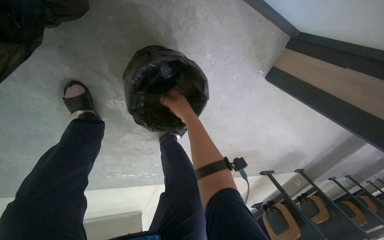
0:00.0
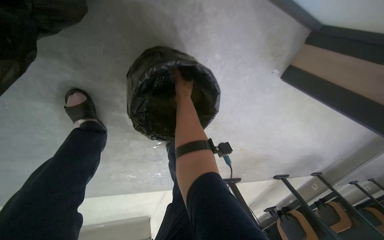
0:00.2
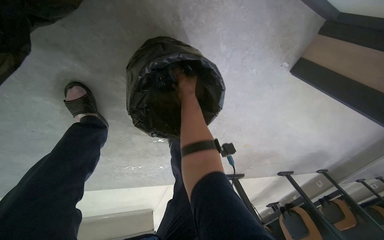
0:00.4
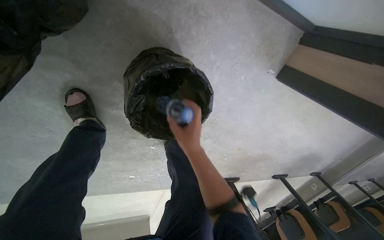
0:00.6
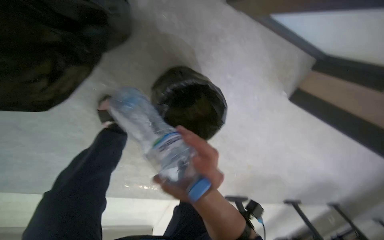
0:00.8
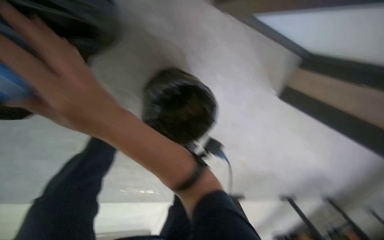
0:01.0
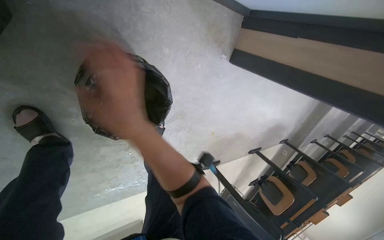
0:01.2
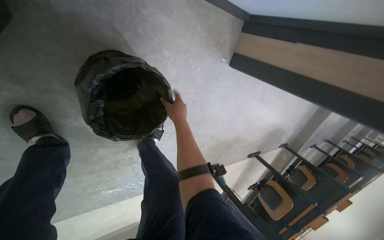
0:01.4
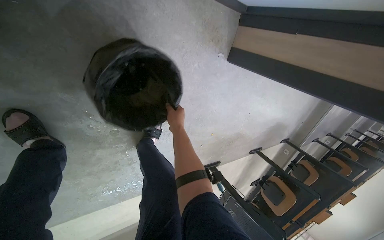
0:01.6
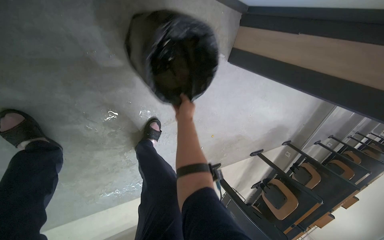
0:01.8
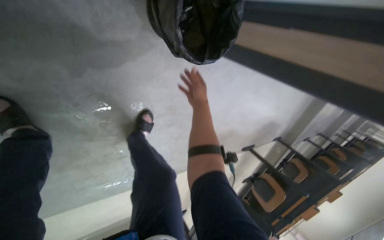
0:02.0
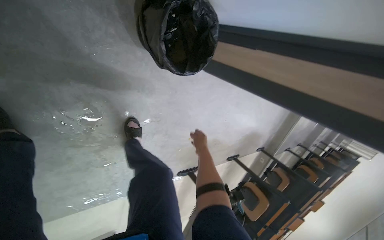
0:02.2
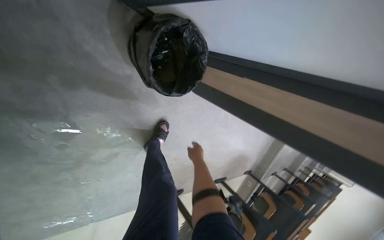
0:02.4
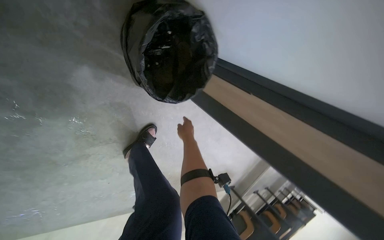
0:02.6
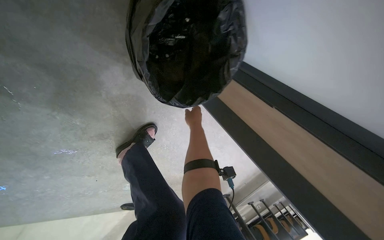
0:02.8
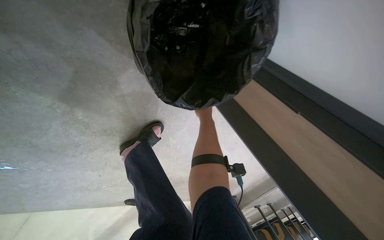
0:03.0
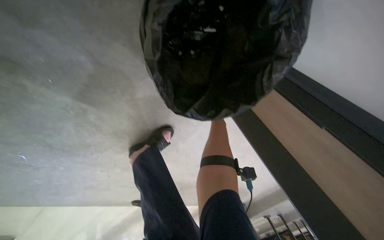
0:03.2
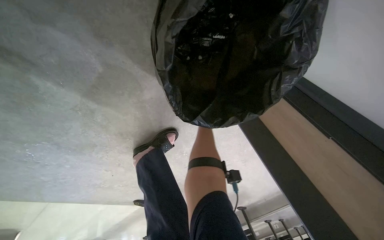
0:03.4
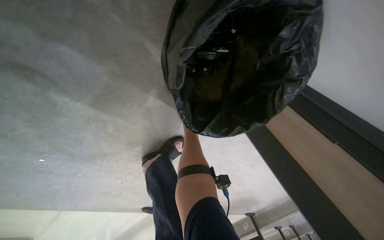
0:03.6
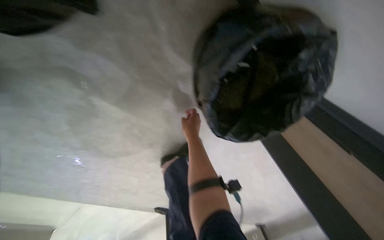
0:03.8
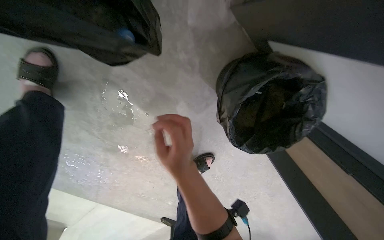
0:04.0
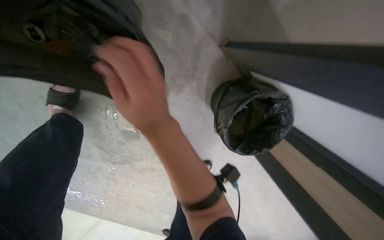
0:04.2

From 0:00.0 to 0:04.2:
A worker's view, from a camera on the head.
Job: managing trash.
The whole recording: Collecting trash from floor. The worker picks up trash from the floor and places it into a trash bag.
From 0:00.0 to 0:01.4: The right hand moves up and down the picture over roughly 30 cm, changing direction 2 times.
From 0:02.8 to 0:04.2: The wearer looks about 20 degrees further to the left. The wearer looks approximately 15 degrees further upward.

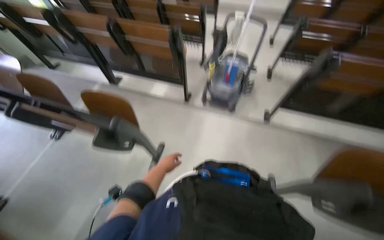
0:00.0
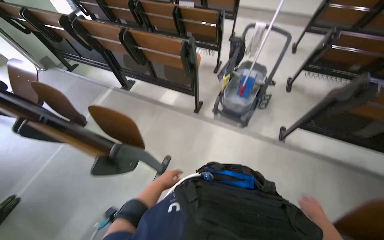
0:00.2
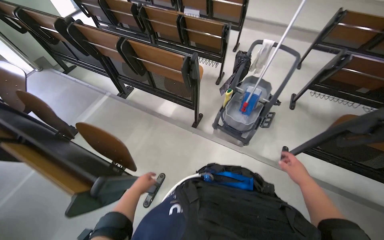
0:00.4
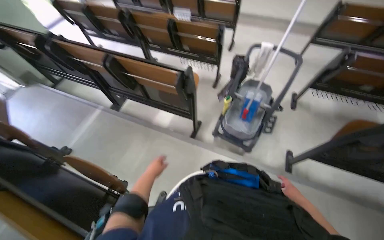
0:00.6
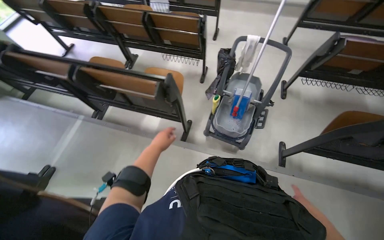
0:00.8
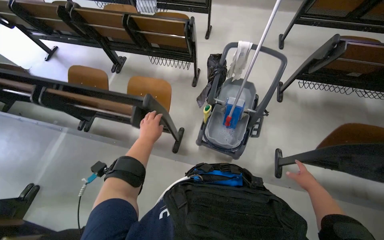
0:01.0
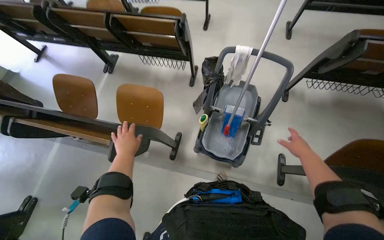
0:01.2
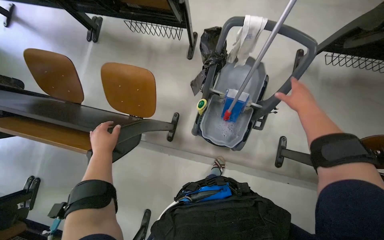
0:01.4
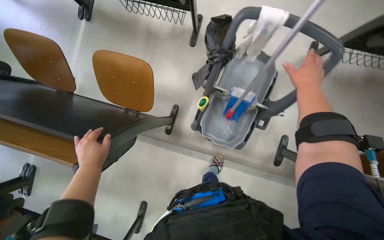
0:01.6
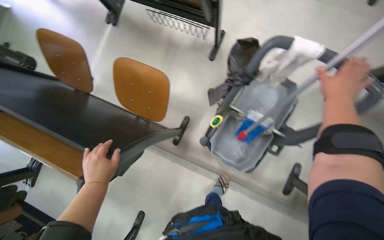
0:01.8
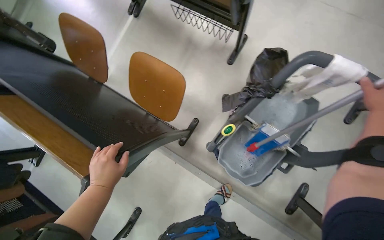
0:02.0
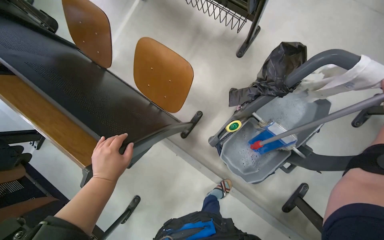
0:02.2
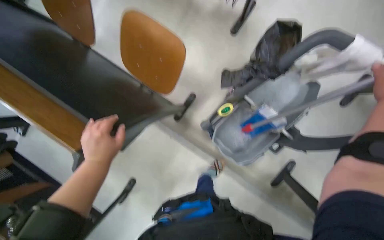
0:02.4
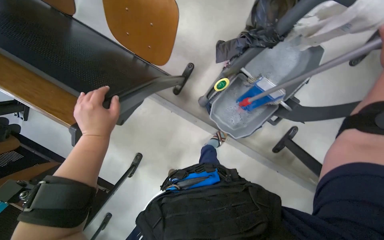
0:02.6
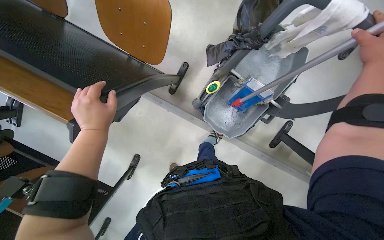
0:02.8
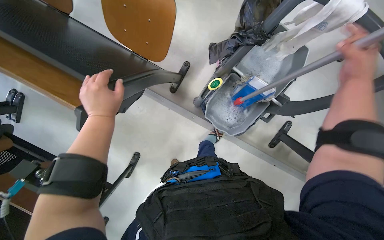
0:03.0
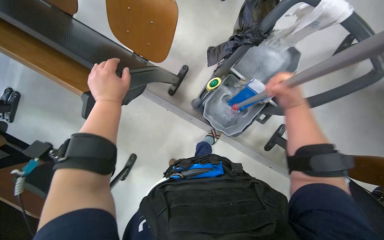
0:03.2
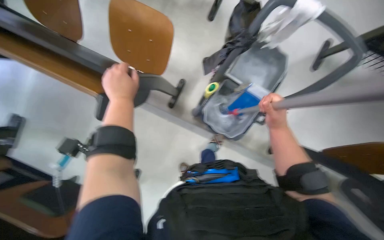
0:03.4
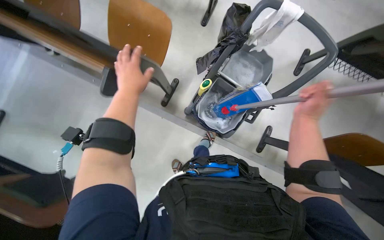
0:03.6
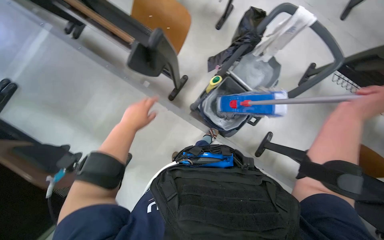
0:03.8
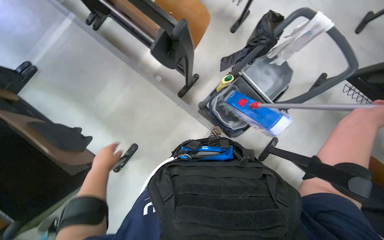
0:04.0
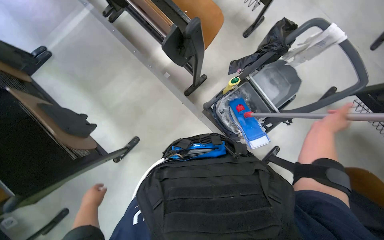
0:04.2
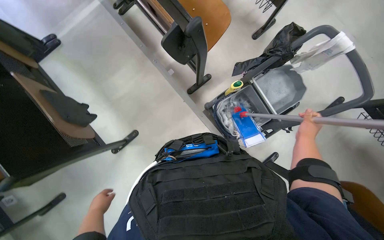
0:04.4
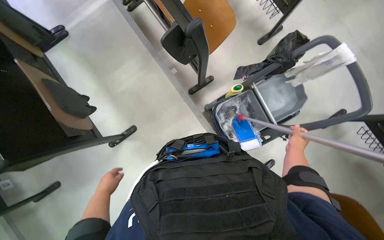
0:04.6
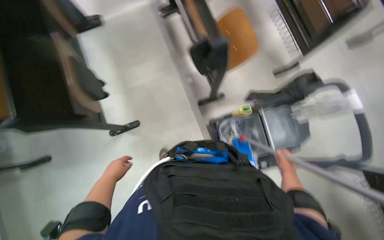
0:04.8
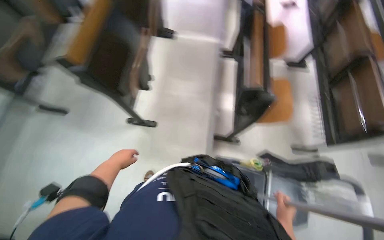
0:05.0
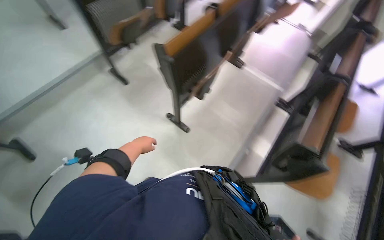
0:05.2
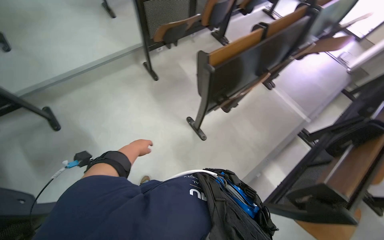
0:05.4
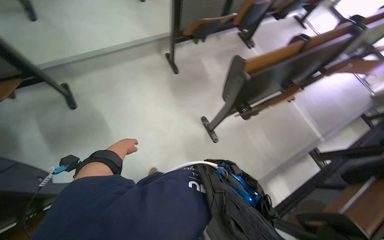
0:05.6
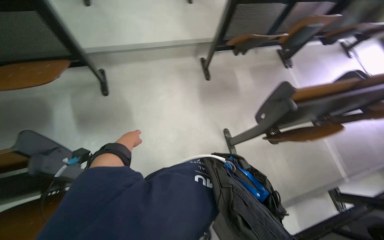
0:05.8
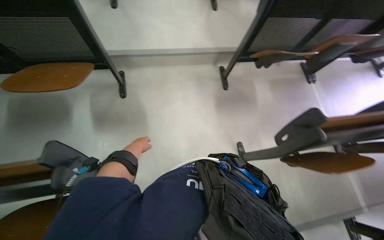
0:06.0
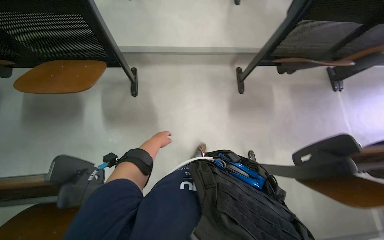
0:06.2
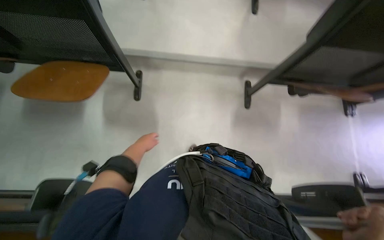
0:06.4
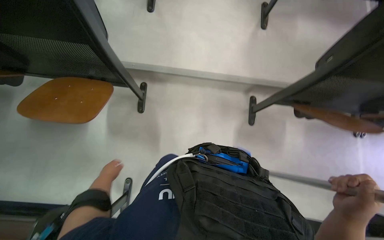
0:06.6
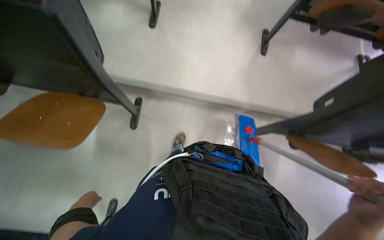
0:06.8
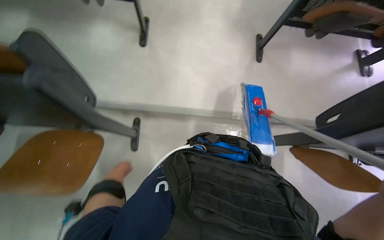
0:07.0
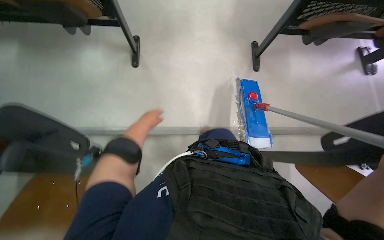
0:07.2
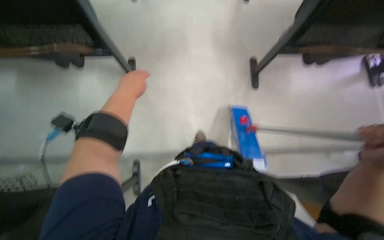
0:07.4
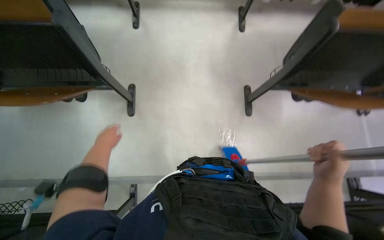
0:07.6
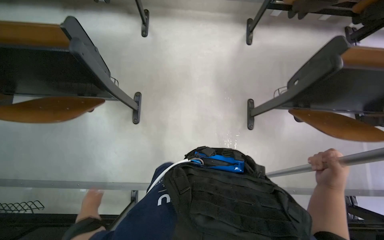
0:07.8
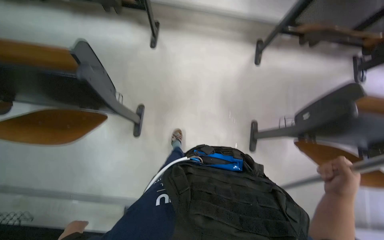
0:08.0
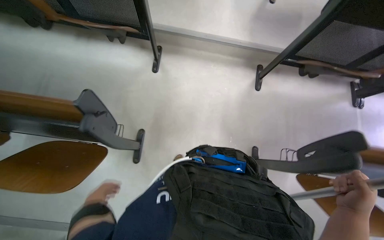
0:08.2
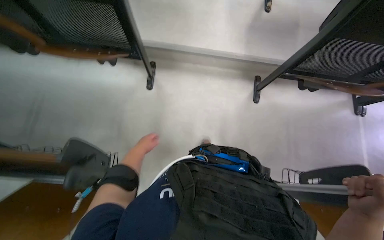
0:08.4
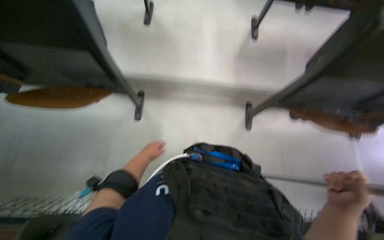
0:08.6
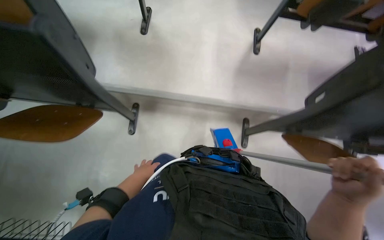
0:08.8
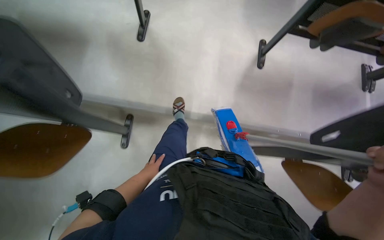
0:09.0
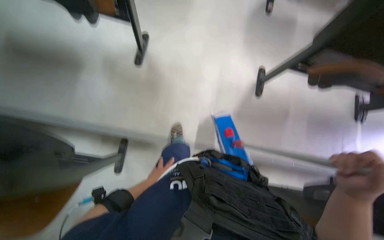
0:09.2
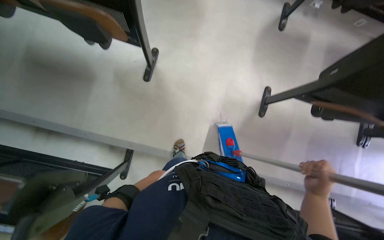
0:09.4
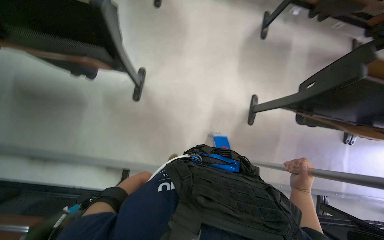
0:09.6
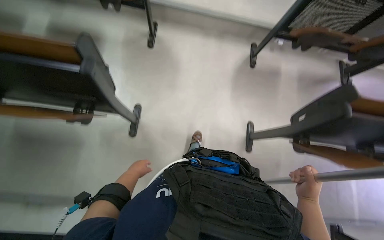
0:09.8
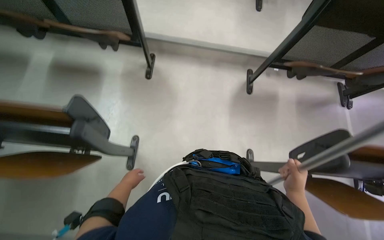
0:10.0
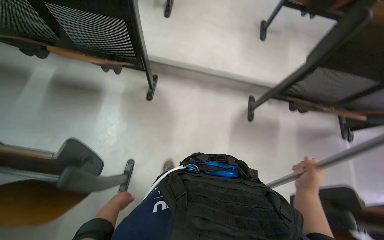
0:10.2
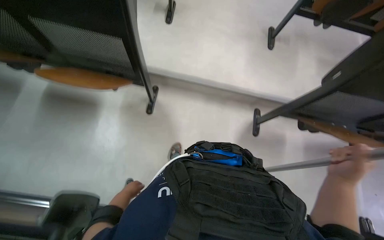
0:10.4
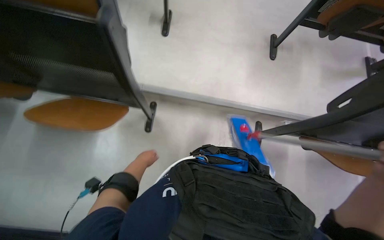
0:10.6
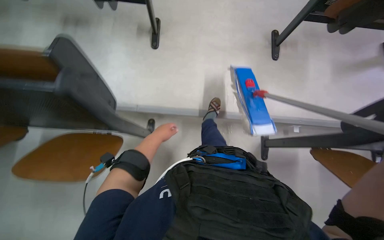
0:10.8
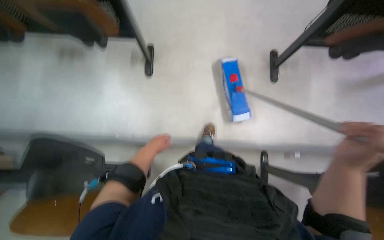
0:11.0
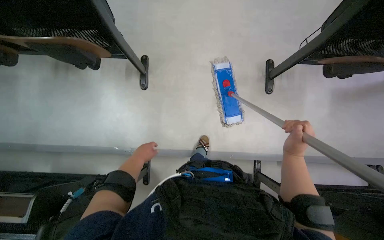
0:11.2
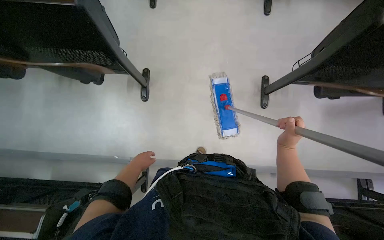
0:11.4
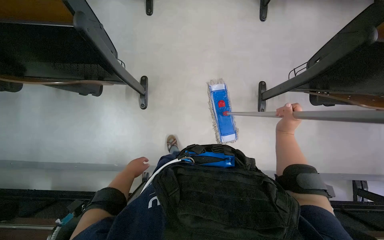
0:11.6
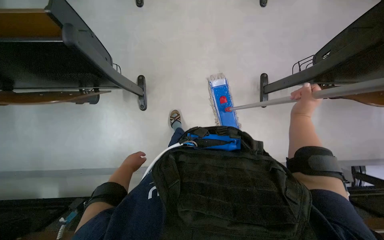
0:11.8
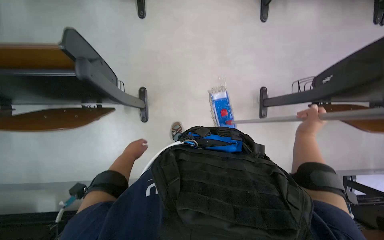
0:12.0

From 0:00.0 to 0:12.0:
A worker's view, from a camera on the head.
Job: mopping floor.
The whole recording: Mopping classroom floor. The worker mops the classroom floor, occasionally adjusting the mop and moving the cleaning cart.
From 0:00.0 to 0:01.6: The camera travels some 1.5 m. The wearer looks about 30 degrees further downward.
From 0:01.6 to 0:03.0: The view tilts roughly 15 degrees downward.
From 0:03.0 to 0:04.4: The wearer looks roughly 15 degrees further upward. The left hand goes some 70 cm down the picture. The right hand moves left and right over about 20 cm, changing direction 2 times.
From 0:04.4 to 0:06.0: The wearer moves some 70 cm. The head turns to the left by roughly 120 degrees. The view tilts about 25 degrees upward.
From 0:06.0 to 0:07.6: The wearer moves approximately 1 m.
From 0:07.6 to 0:09.0: The wearer moves roughly 80 cm.
From 0:09.0 to 0:10.4: The camera is carried approximately 1.5 m.
From 0:10.4 to 0:12.0: The camera travels approximately 70 cm.

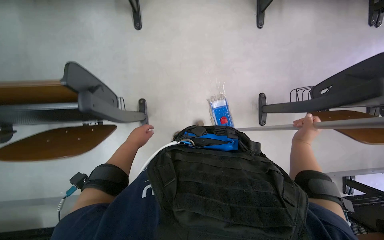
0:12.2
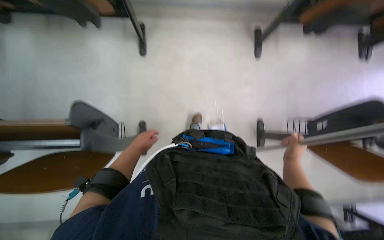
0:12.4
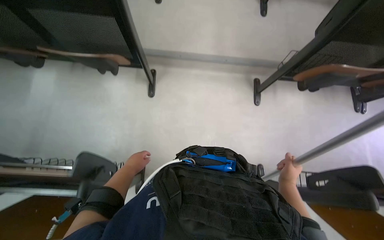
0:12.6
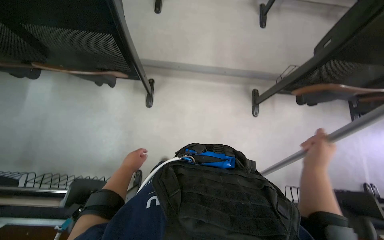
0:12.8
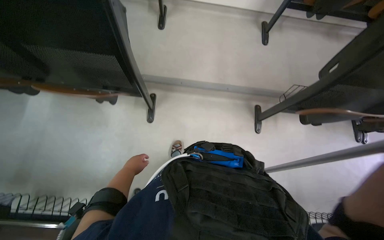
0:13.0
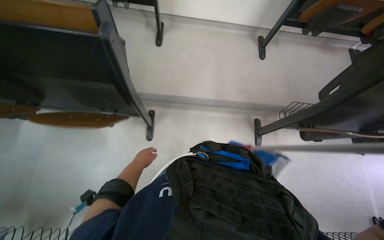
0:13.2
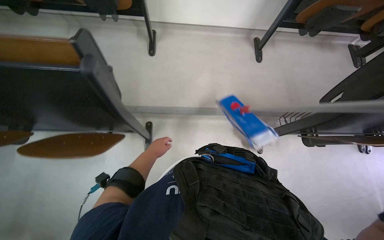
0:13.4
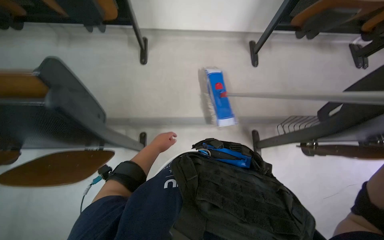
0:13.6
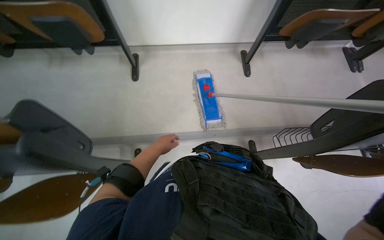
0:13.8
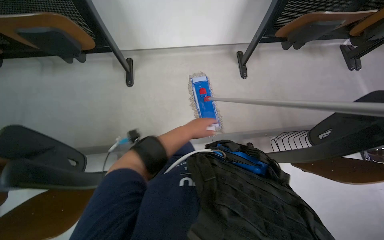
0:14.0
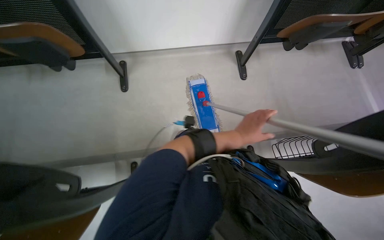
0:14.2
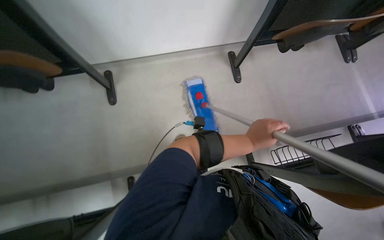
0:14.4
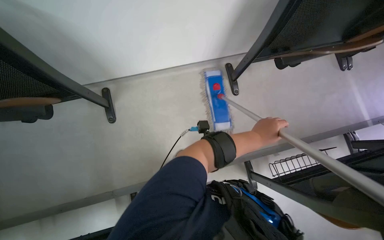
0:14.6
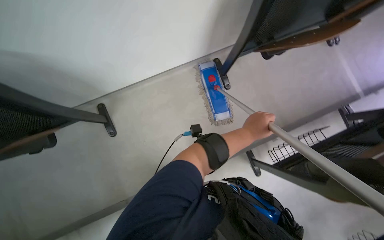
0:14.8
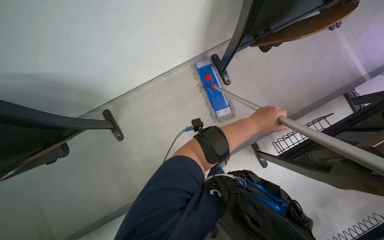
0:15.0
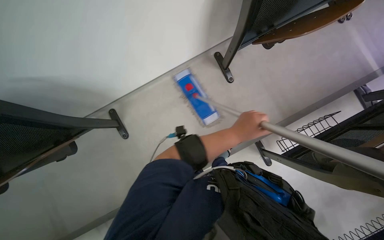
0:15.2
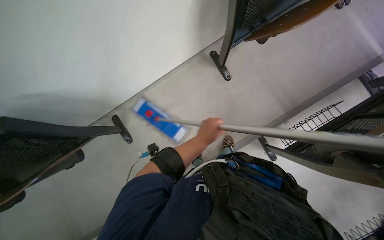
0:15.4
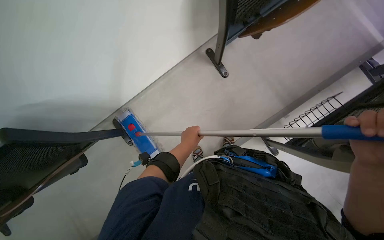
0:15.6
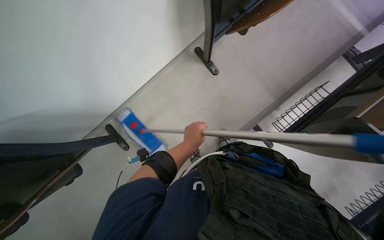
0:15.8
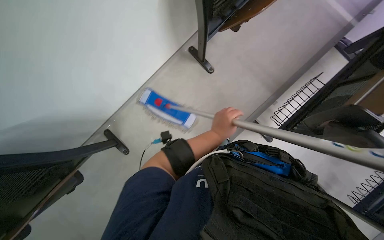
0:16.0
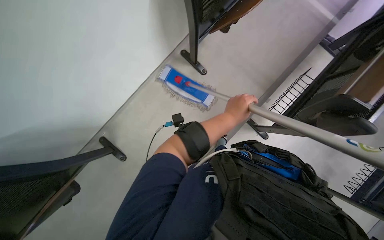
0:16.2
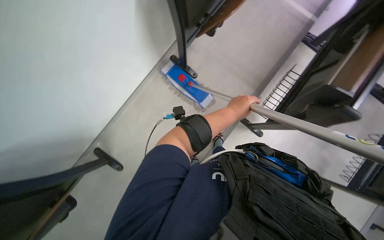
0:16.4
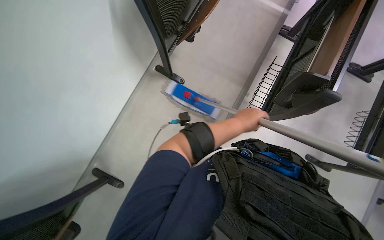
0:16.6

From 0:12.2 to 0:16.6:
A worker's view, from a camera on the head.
Job: mopping floor.
The whole recording: Mopping classroom floor. The worker mops the classroom floor, occasionally adjusting the mop and moving the cleaning cart.
From 0:12.2 to 0:13.6: The wearer looks roughly 20 degrees further upward.
From 0:15.2 to 0:16.6: The scene turns about 35 degrees counterclockwise in the picture. The left hand goes to the left and returns, some 10 cm each way.
